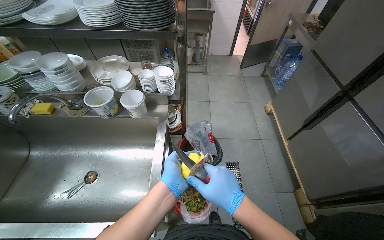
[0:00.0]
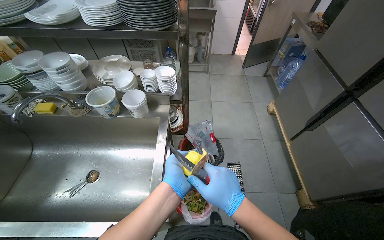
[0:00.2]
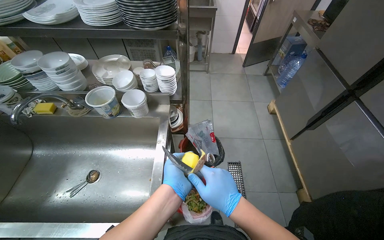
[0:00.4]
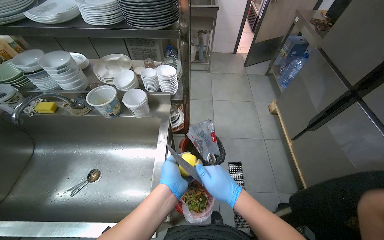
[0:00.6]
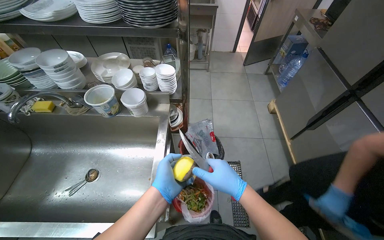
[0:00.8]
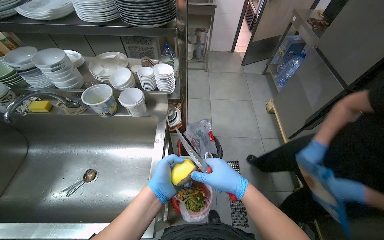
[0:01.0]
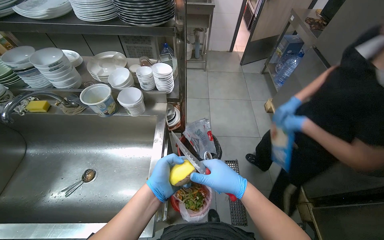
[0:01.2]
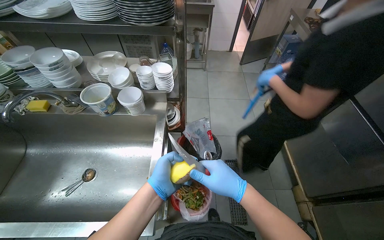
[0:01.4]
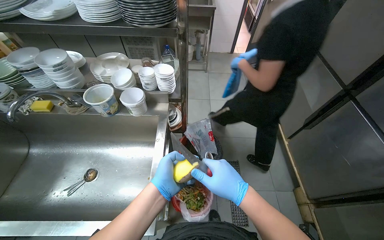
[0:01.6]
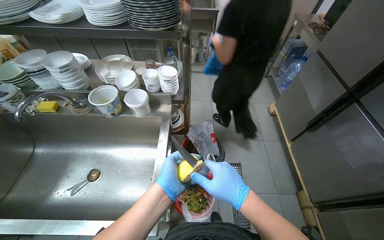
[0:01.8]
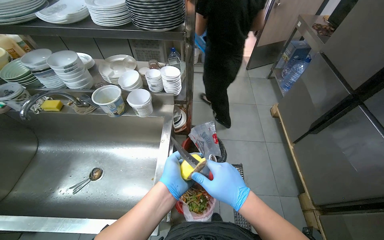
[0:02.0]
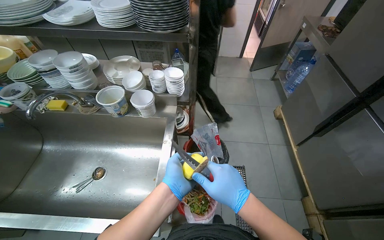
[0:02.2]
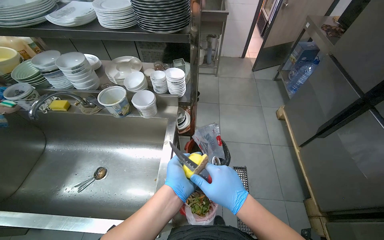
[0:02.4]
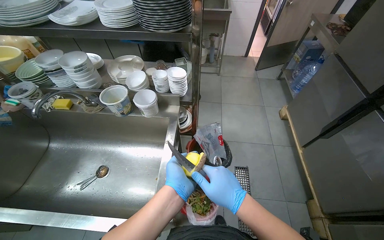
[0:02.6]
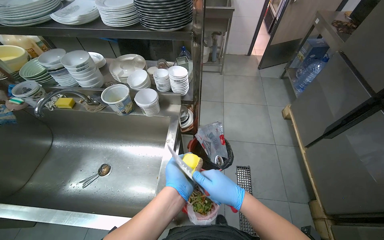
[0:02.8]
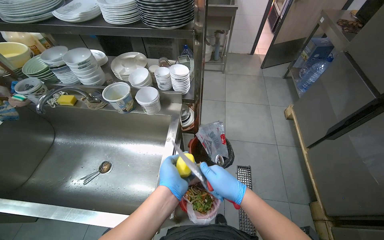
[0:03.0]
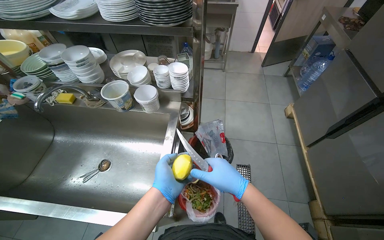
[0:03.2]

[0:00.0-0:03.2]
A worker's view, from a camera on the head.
Job: preparing food.
The whole recording: Peeling vegetable with knife. The worker peels a vegetable using a knife over a waste bin.
0:00.0 to 0:03.2: The hands work in one place, with small movements.

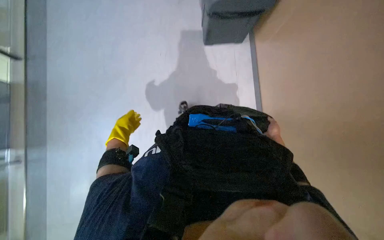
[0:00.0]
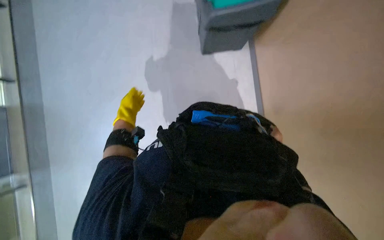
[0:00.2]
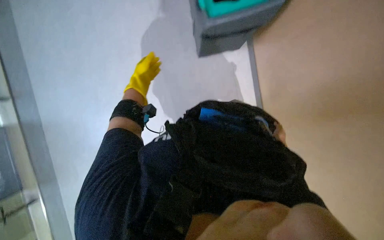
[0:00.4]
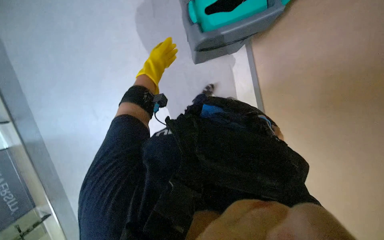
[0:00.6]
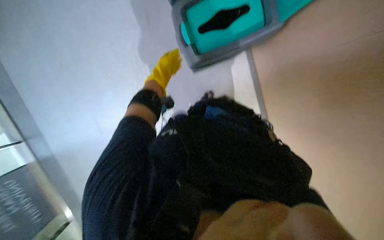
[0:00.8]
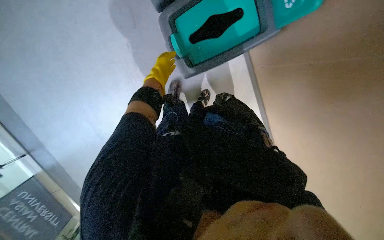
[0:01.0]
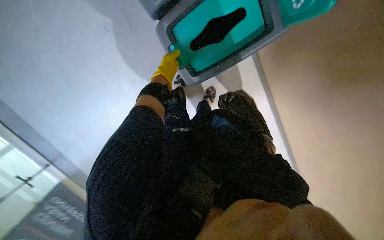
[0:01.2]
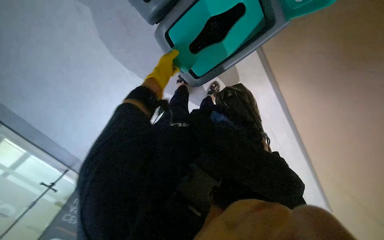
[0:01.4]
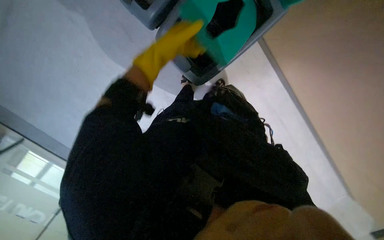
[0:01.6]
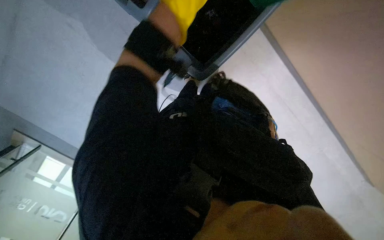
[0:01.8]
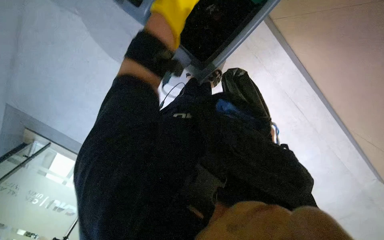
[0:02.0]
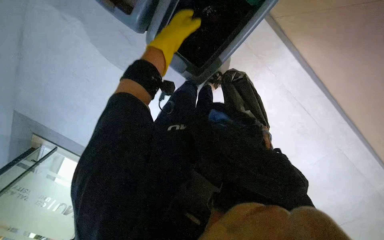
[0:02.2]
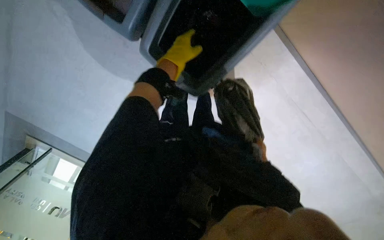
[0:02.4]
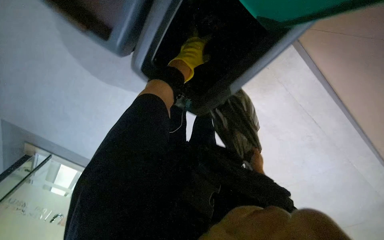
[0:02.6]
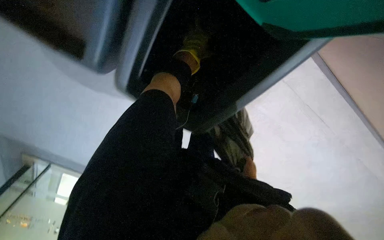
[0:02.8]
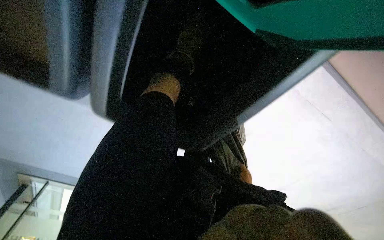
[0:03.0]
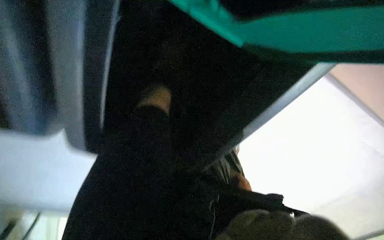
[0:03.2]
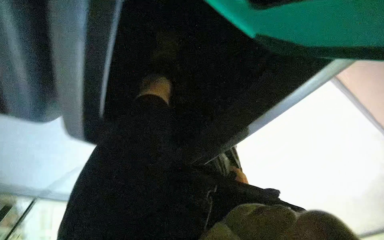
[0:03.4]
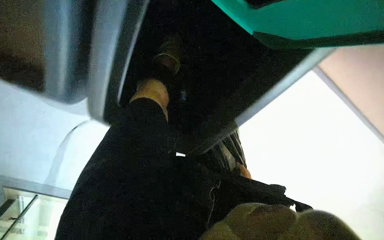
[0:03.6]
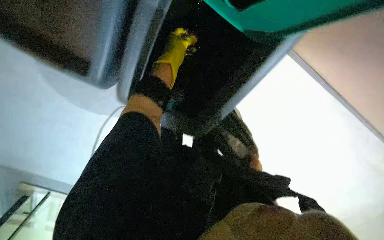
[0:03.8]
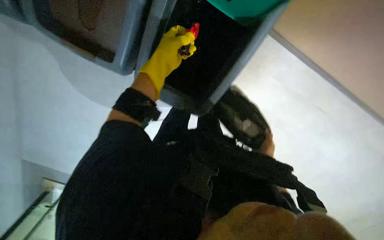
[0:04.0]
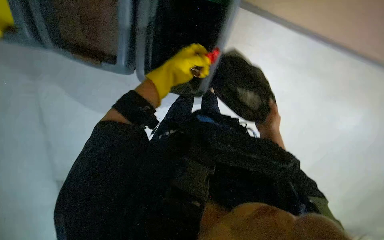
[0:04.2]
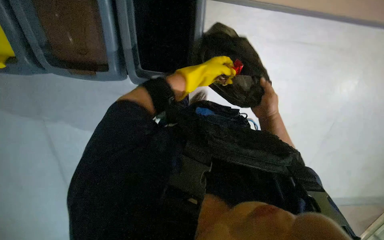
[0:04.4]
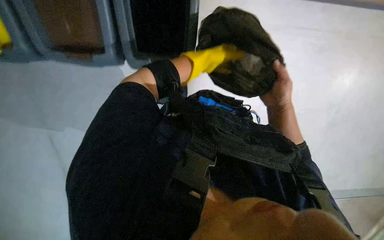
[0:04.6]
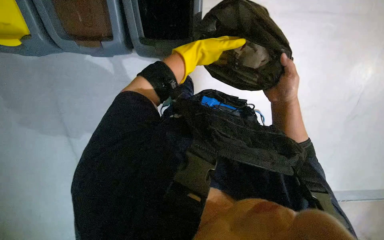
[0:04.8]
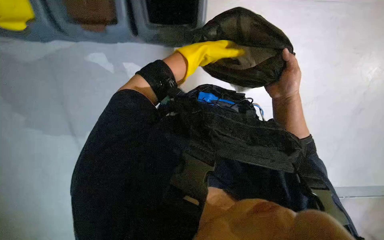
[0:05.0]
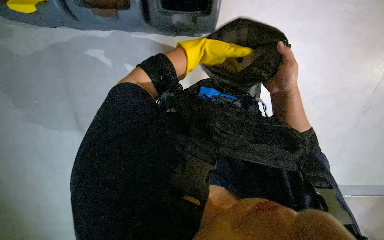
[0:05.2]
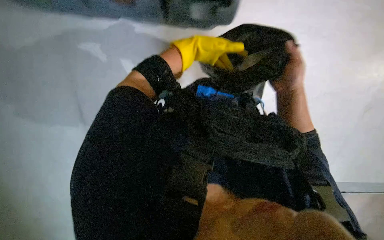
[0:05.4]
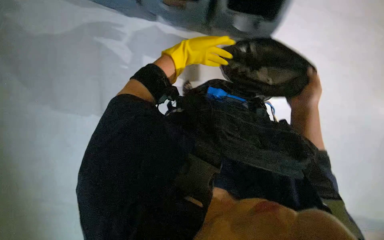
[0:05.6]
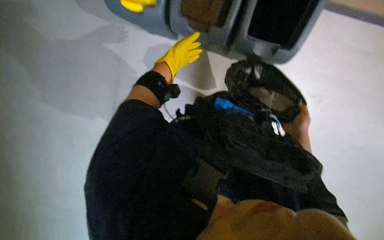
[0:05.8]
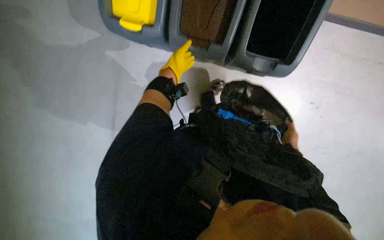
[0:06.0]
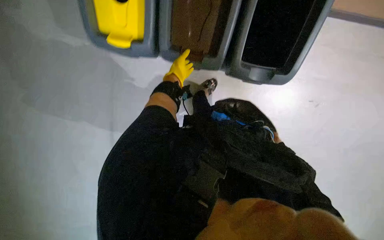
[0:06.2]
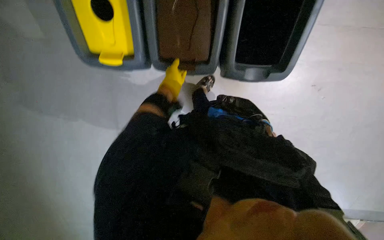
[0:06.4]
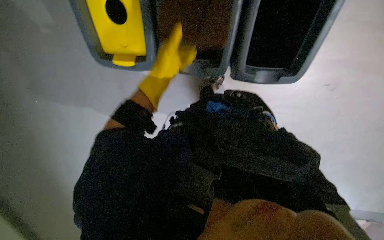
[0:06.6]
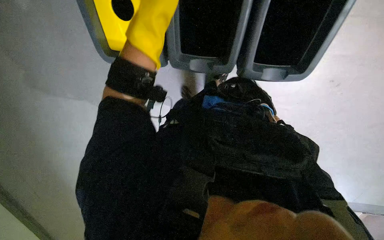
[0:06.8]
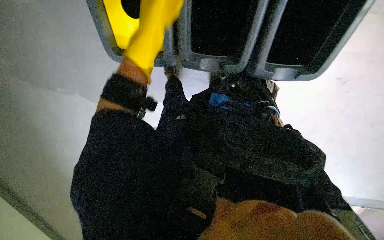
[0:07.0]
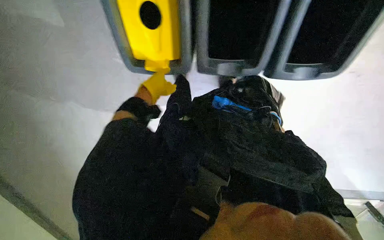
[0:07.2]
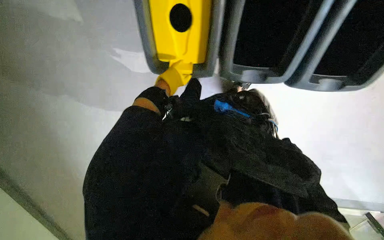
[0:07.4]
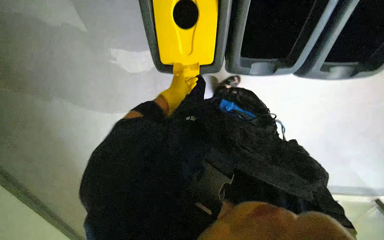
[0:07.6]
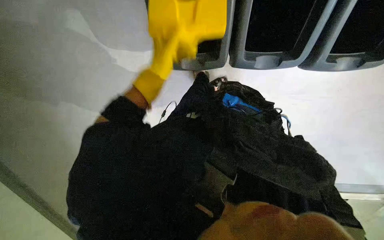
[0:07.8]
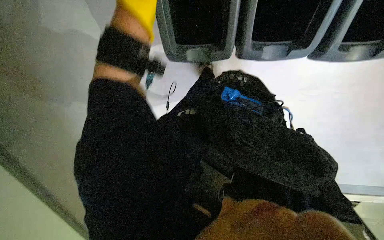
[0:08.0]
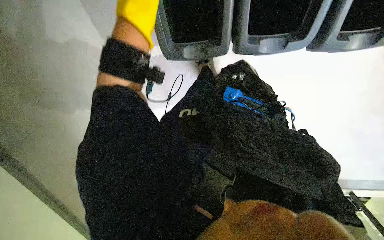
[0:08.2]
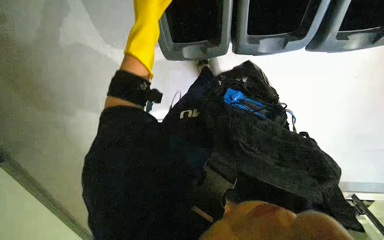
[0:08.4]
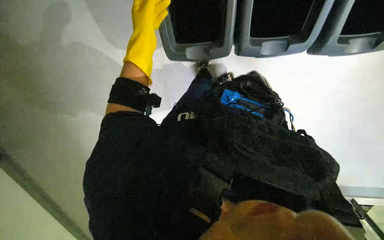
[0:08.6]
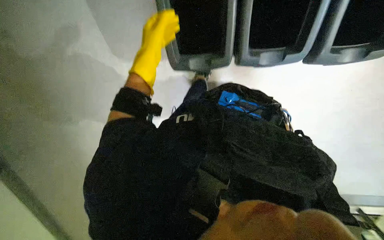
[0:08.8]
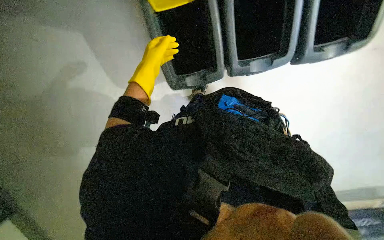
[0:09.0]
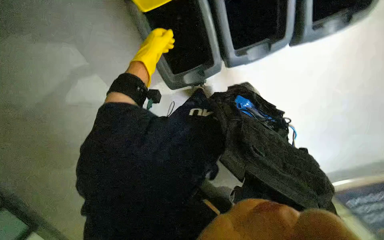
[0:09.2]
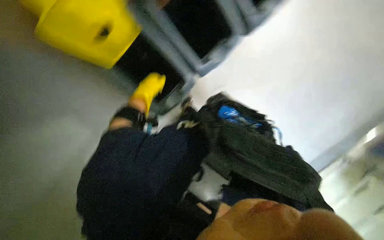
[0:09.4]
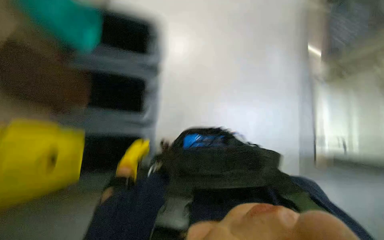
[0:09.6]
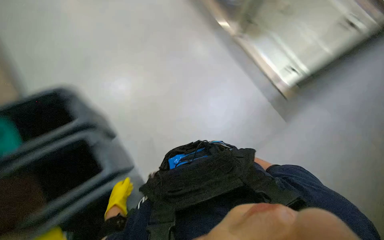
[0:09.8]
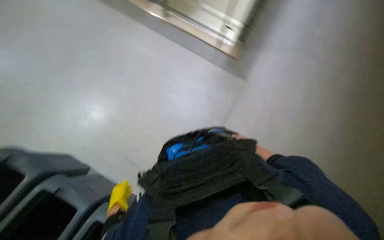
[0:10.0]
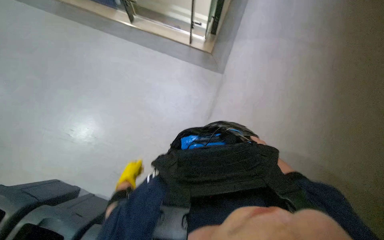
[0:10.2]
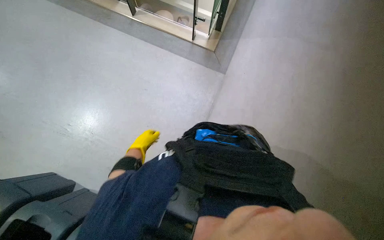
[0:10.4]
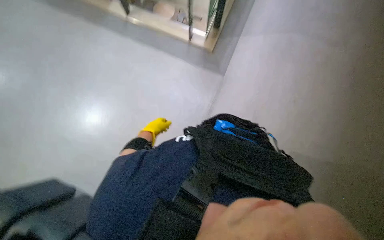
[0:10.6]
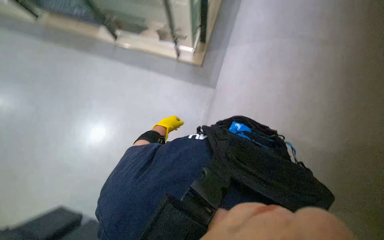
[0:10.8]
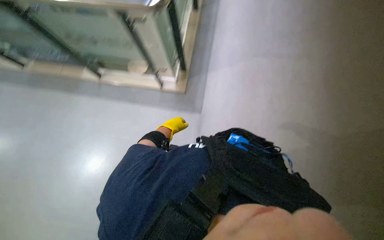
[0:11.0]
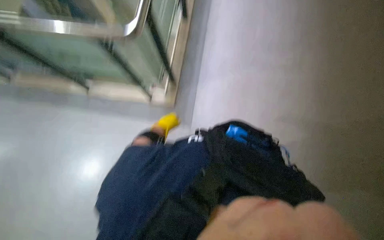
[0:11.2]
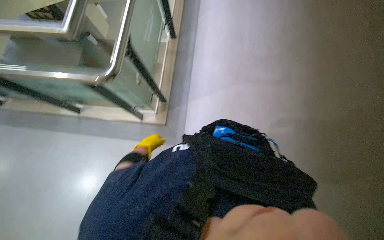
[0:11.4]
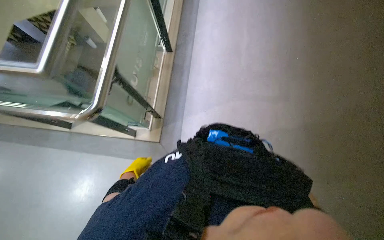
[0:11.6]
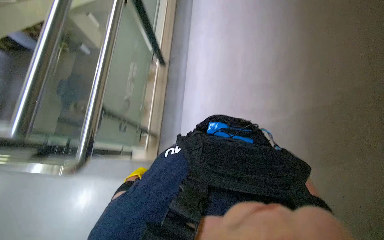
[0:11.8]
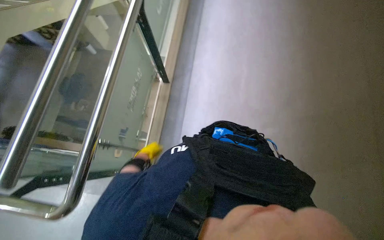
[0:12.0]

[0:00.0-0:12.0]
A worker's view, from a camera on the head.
Job: managing trash.
The whole recording: Emptying trash and recycling bins. The worker empties contents from multiple trash and recycling bins into a large trash bag.
0:00.0 to 0:01.6: The left hand is displaced up the picture, nearer to the camera and to the right by some 50 cm.
0:01.6 to 0:03.0: The left hand goes about 35 cm farther from the camera and up the picture.
0:03.0 to 0:04.4: The camera is aimed some 35 degrees further to the left. The view tilts approximately 15 degrees downward.
0:04.4 to 0:06.0: The left hand shifts approximately 15 cm to the left and farther from the camera.
0:06.0 to 0:07.6: The camera is aimed about 15 degrees further to the left. The left hand travels nearer to the camera and back again, roughly 30 cm each way.
0:07.6 to 0:09.0: The left hand moves nearer to the camera, approximately 15 cm.
0:09.0 to 0:10.4: The head turns to the right by approximately 35 degrees.

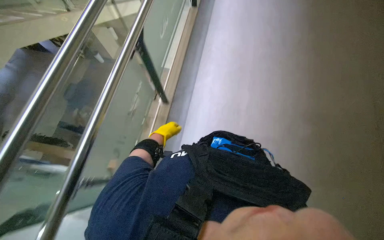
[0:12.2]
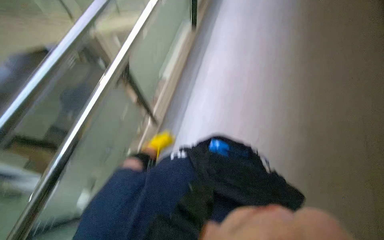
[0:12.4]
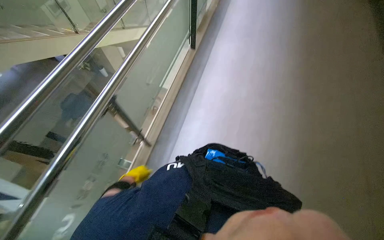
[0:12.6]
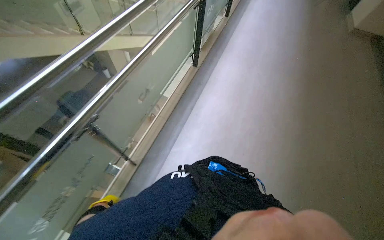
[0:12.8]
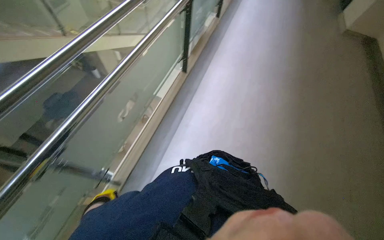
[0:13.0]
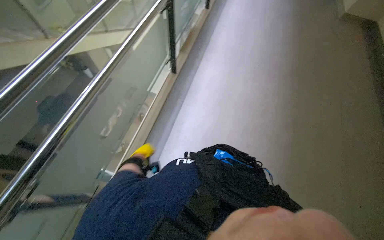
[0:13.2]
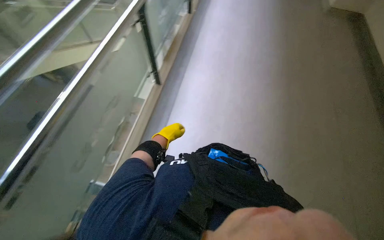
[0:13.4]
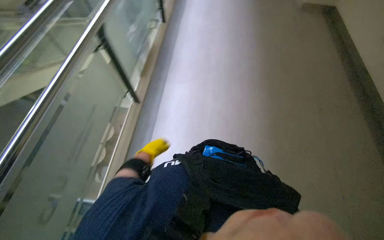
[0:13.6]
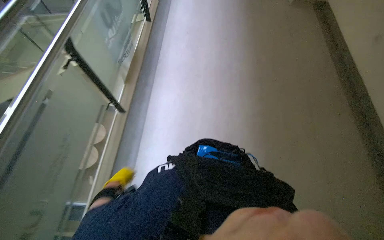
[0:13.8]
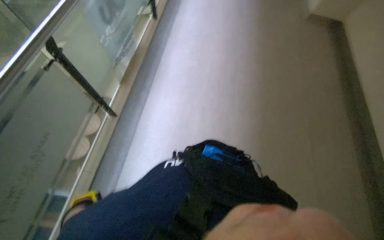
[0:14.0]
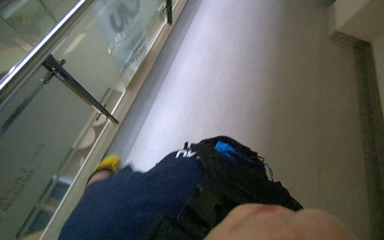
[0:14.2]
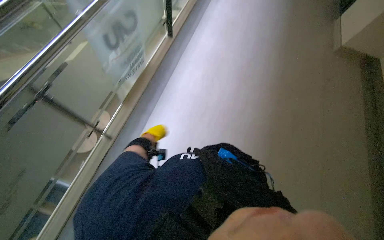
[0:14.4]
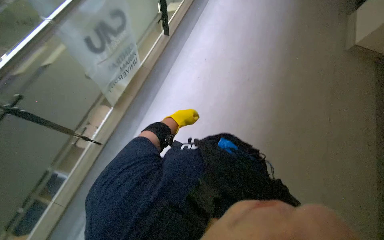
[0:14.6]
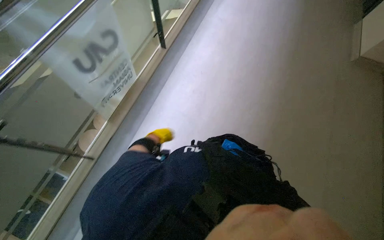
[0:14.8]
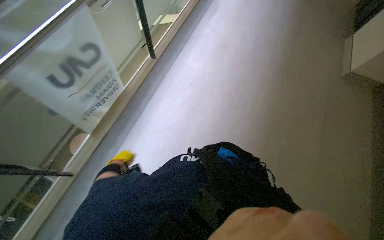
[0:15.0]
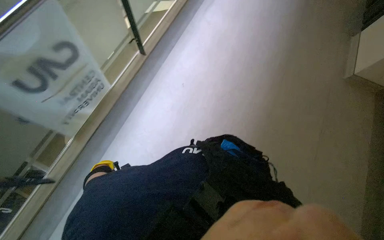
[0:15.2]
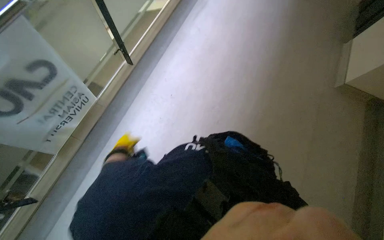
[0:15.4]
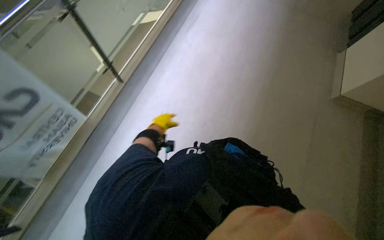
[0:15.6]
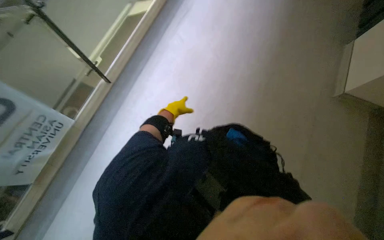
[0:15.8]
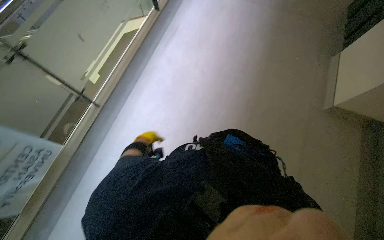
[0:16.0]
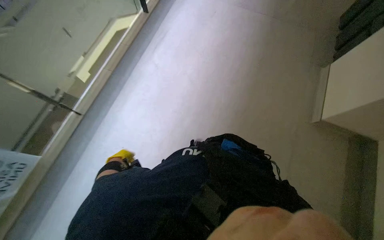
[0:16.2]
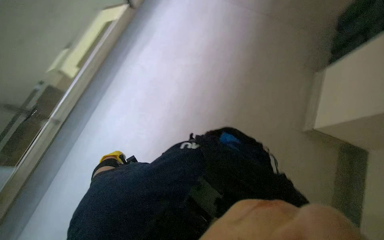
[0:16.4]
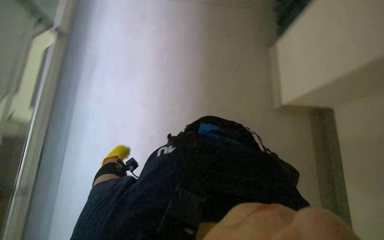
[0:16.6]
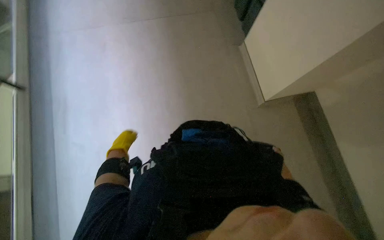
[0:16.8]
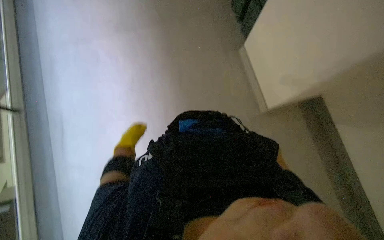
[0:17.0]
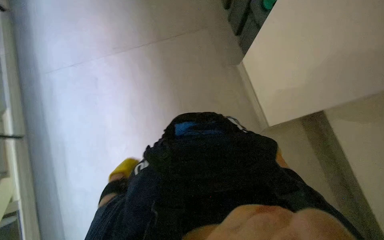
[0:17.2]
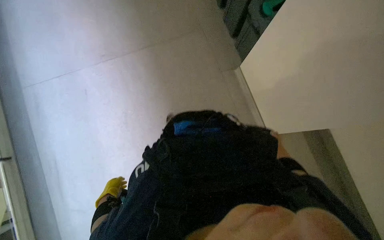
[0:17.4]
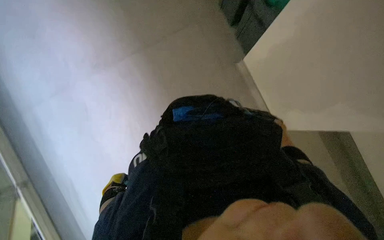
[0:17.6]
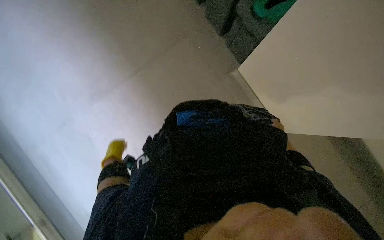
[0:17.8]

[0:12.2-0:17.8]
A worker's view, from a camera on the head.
Job: managing trash.
The whole recording: Emptying trash and recycling bins. The worker empties contents from multiple trash and recycling bins into a large trash bag.
0:12.2 to 0:13.6: The camera pitches upward, by some 15 degrees.
0:13.6 to 0:15.0: The head travels approximately 60 cm.
0:15.0 to 0:16.4: The camera travels about 1 m.
